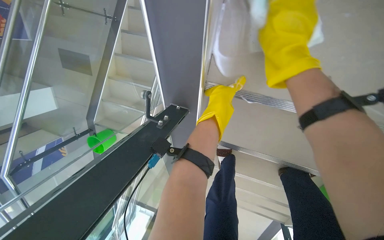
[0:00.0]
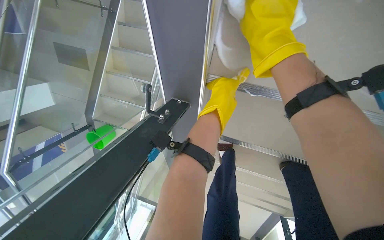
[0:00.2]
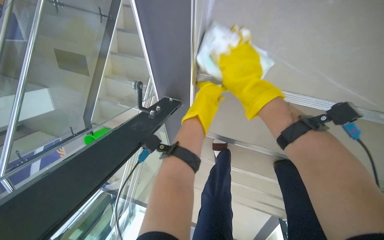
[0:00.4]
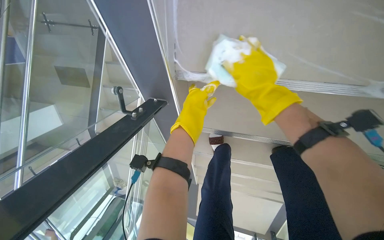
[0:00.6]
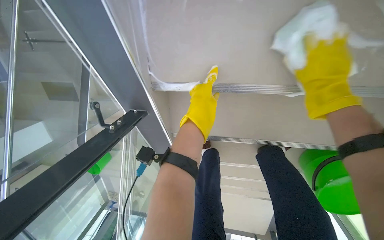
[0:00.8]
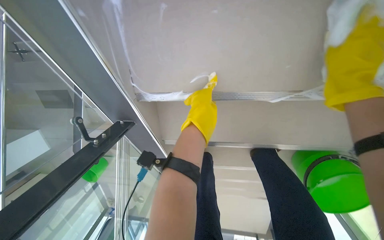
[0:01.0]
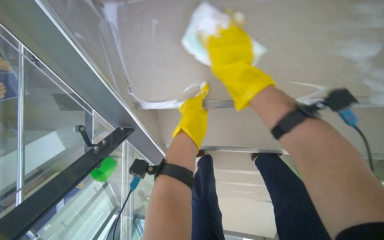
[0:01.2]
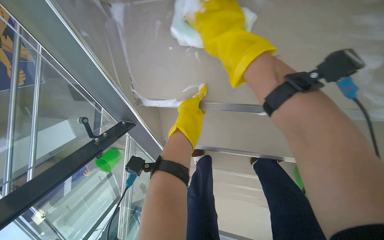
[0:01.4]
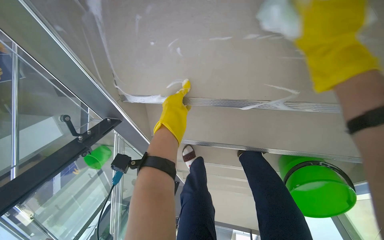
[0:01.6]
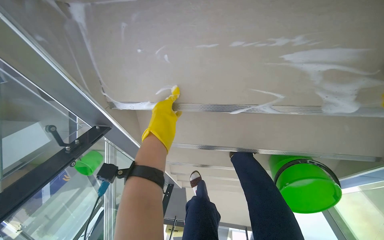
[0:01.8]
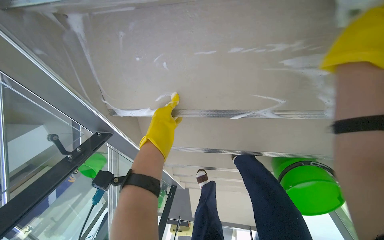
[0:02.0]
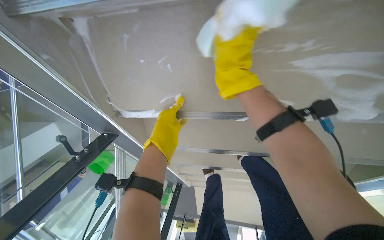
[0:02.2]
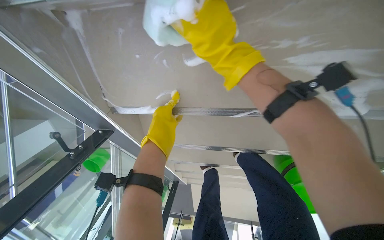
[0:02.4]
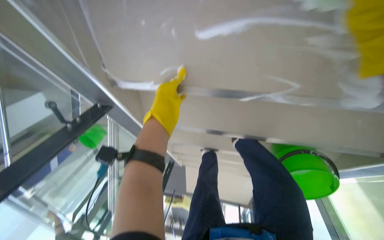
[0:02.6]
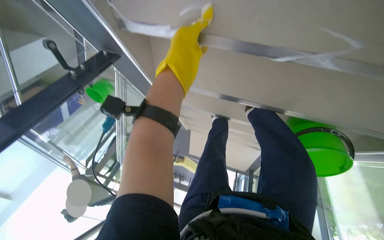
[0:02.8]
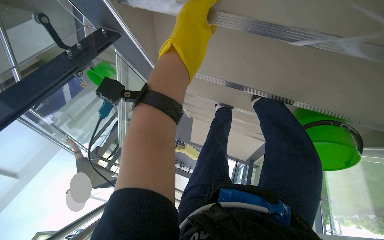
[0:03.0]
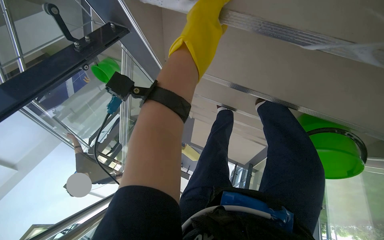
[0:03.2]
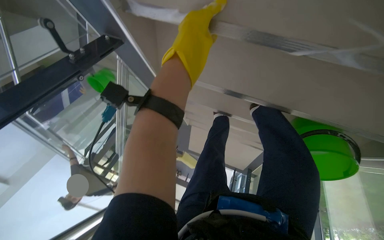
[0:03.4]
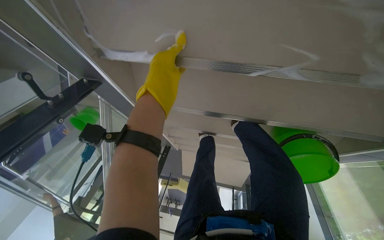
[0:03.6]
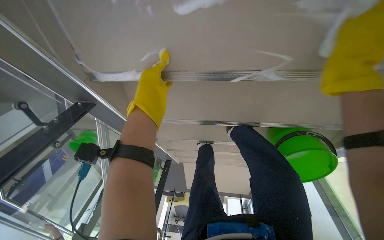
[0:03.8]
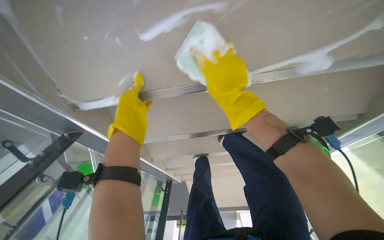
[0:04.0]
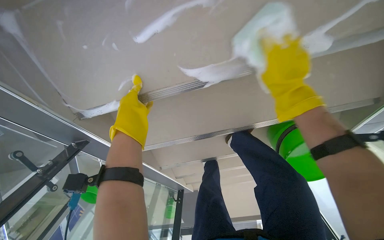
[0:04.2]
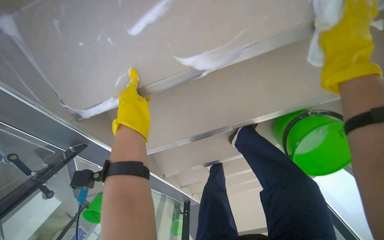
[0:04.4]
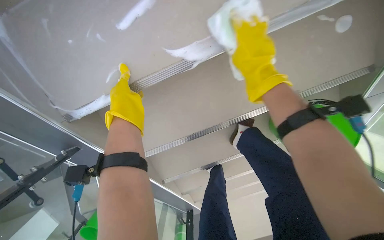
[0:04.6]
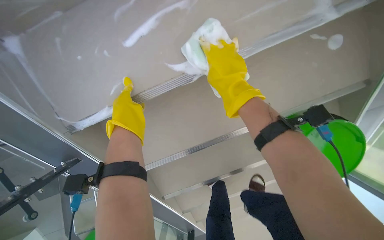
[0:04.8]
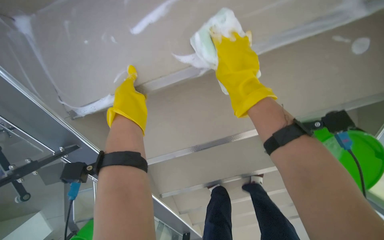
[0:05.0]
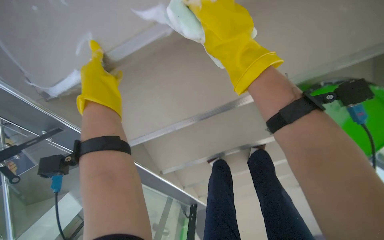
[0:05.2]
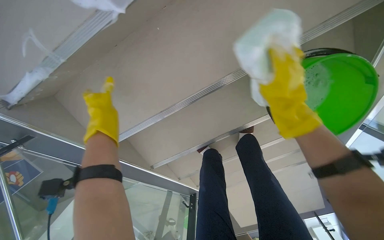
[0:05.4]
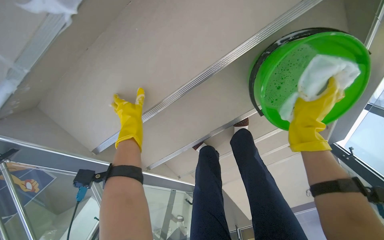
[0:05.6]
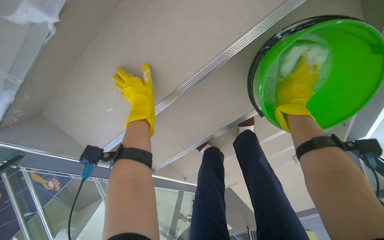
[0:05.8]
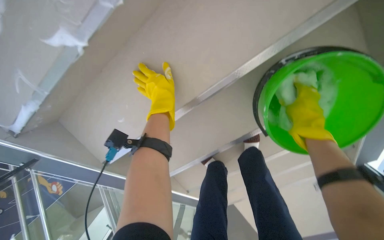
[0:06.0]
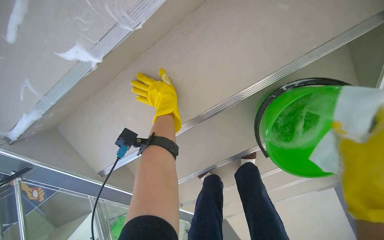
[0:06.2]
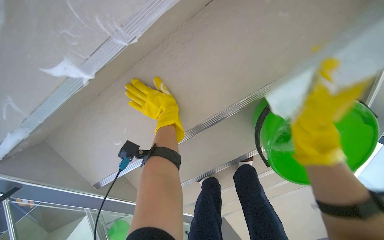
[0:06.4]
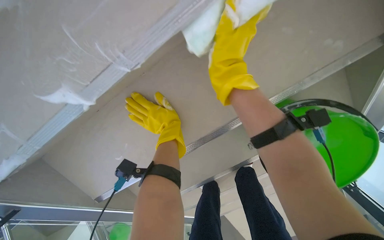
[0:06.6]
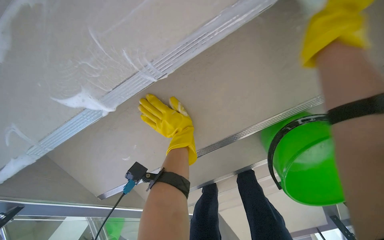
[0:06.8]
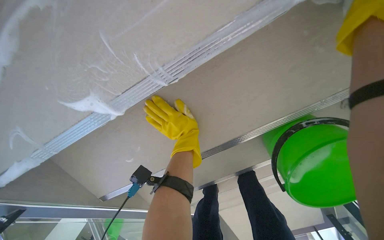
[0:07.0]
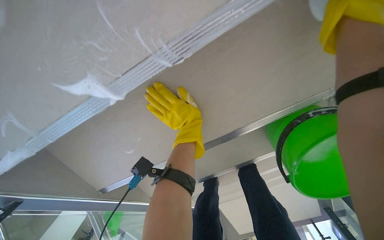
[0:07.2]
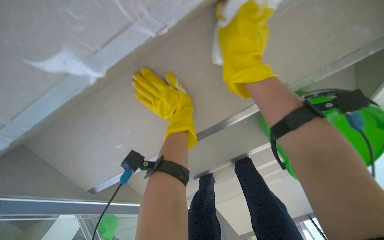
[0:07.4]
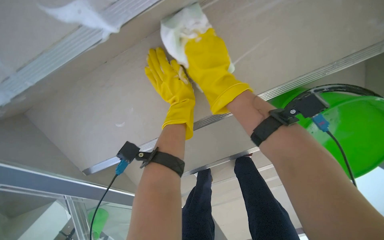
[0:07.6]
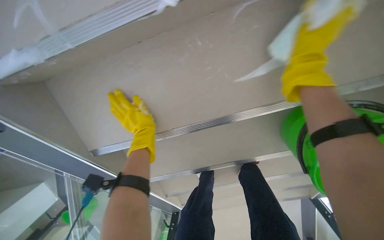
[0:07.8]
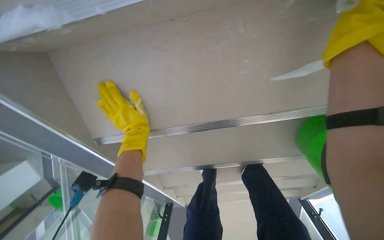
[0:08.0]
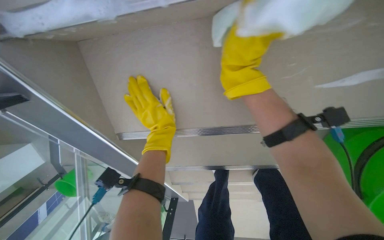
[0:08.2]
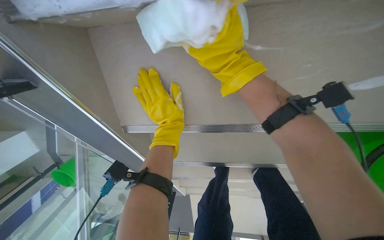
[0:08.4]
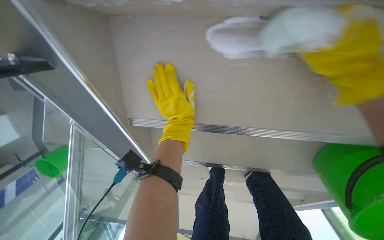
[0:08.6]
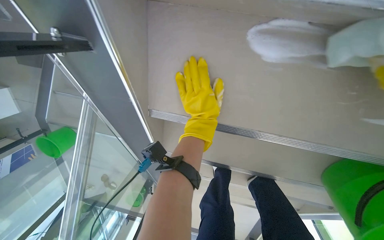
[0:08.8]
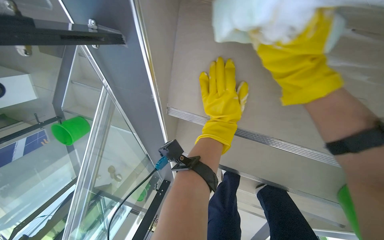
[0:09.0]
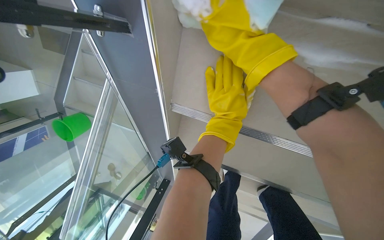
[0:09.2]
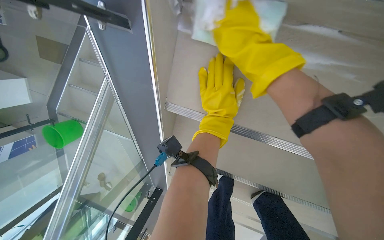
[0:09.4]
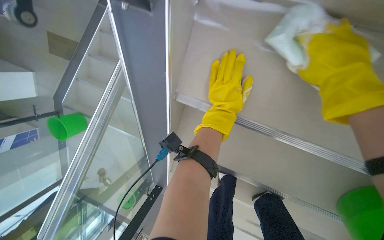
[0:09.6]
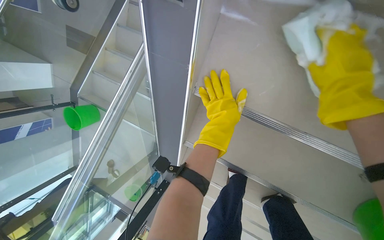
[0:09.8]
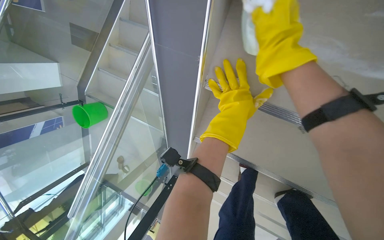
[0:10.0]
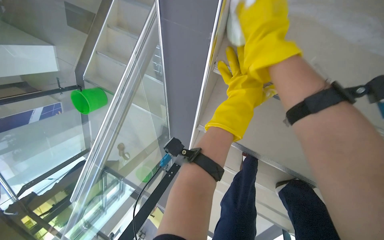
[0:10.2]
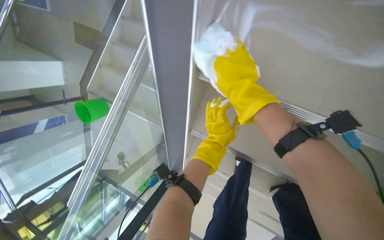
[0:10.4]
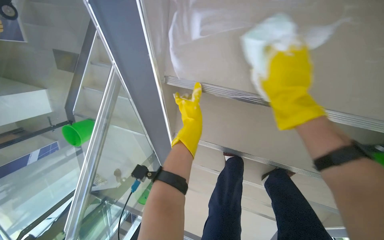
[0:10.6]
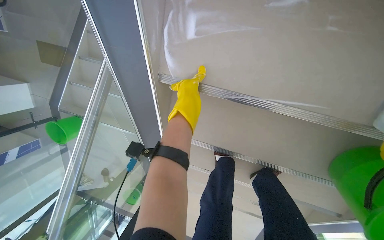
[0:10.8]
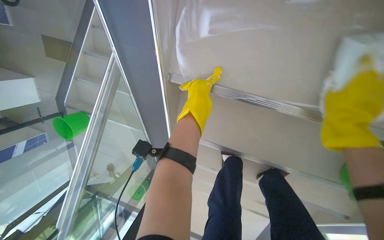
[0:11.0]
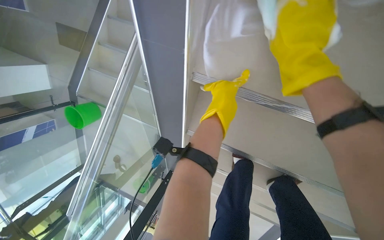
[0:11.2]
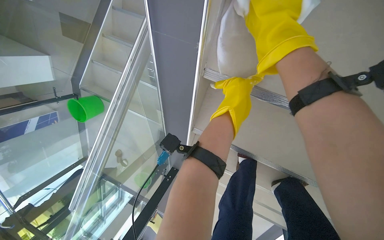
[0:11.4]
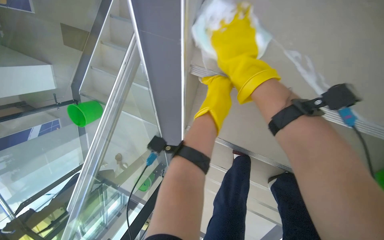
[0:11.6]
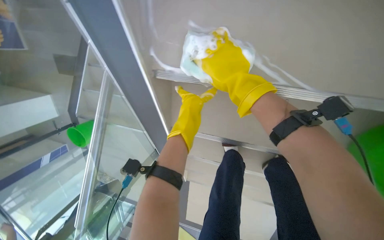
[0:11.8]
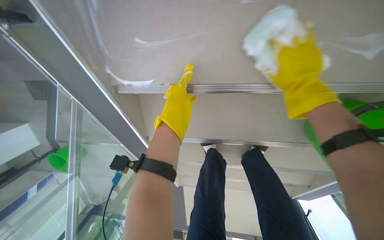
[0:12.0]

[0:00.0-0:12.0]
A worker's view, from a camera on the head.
Job: wiping surfaces.
The whole recording: Cleaning underside of stairs. The worker cleans the underside of the stairs with a sponge and soapy water.
0:00.0 to 0:01.6: The right hand moves left and right over roughly 20 cm, changing direction 2 times.
0:01.6 to 0:03.0: The view tips downward by about 25 degrees.
0:03.0 to 0:04.4: The camera pitches upward, by approximately 30 degrees. The scene turns roughly 30 degrees counterclockwise in the picture.
0:04.4 to 0:06.0: The left hand shifts about 35 cm farther from the camera and to the right; the right hand heads farther from the camera and down the picture, covering some 40 cm, and reaches some 15 cm to the left, then returns.
0:07.6 to 0:09.0: The camera pitches downward, by some 15 degrees. Everything in view rotates some 30 degrees clockwise. The right hand swings left and right, approximately 30 cm each way, with 2 reversals.
0:09.0 to 0:10.4: The right hand swings left and right, about 25 cm each way, with 2 reversals, while the left hand is displaced down the picture and farther from the camera by some 20 cm.
0:10.4 to 0:12.0: The left hand moves nearer to the camera, about 20 cm.

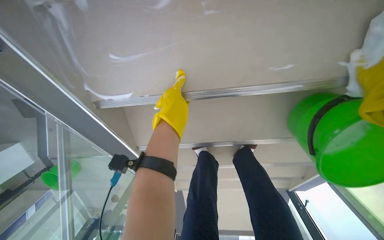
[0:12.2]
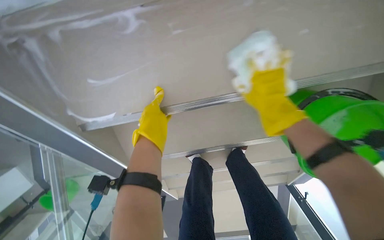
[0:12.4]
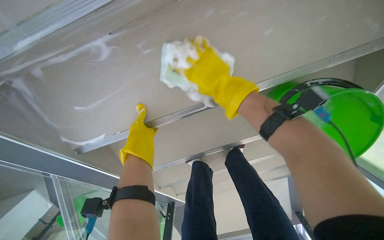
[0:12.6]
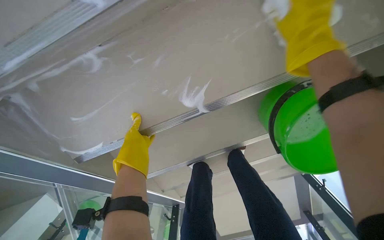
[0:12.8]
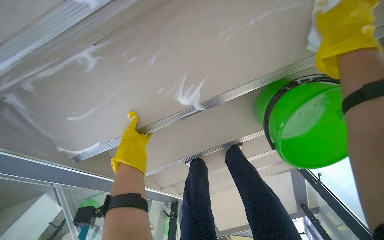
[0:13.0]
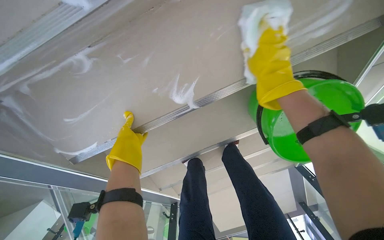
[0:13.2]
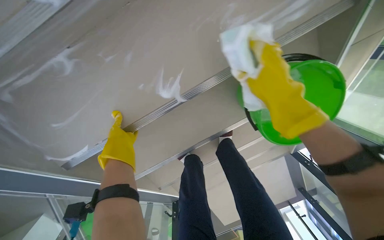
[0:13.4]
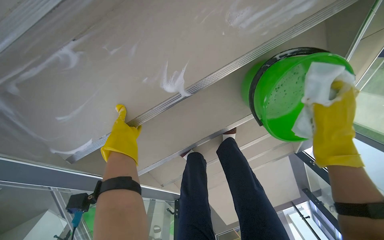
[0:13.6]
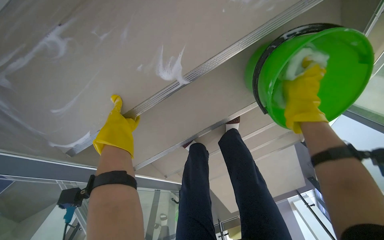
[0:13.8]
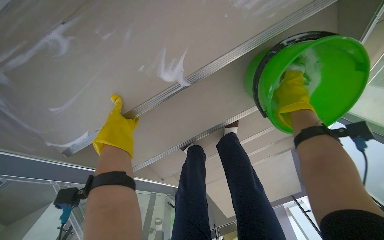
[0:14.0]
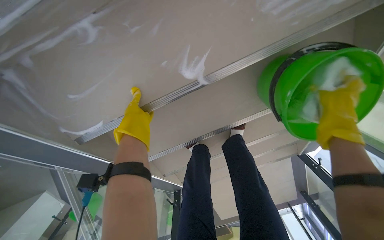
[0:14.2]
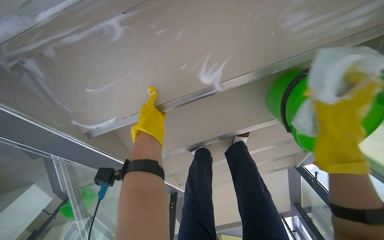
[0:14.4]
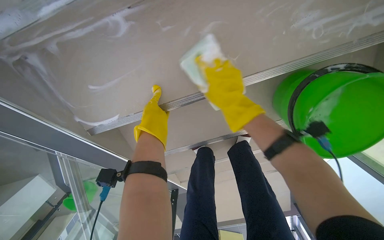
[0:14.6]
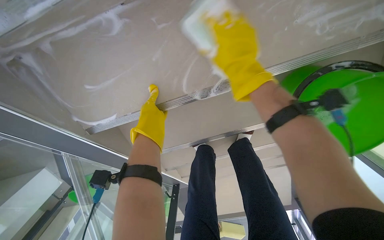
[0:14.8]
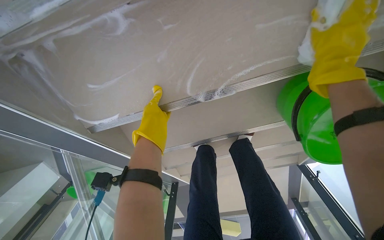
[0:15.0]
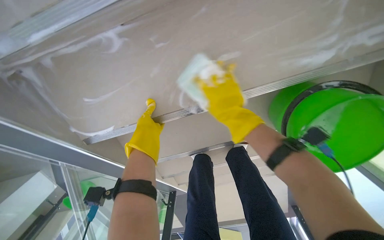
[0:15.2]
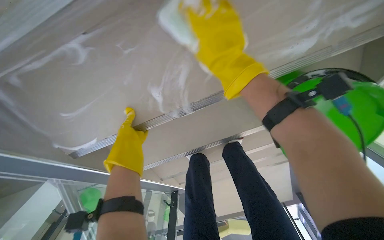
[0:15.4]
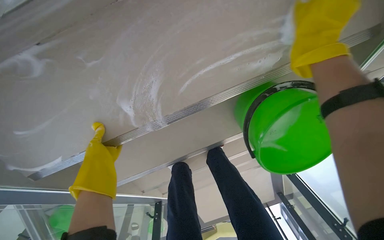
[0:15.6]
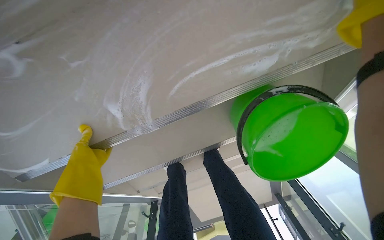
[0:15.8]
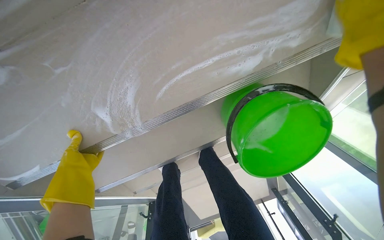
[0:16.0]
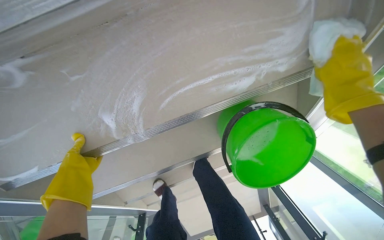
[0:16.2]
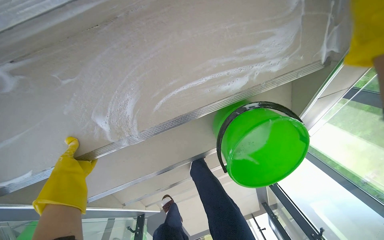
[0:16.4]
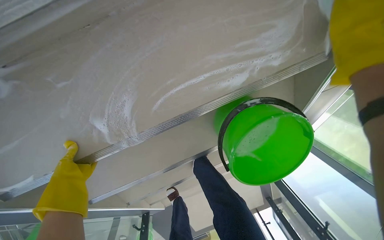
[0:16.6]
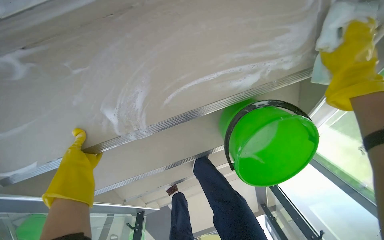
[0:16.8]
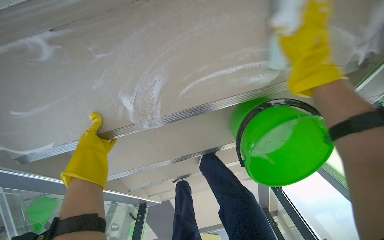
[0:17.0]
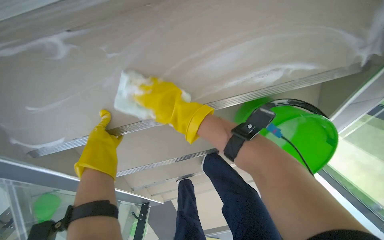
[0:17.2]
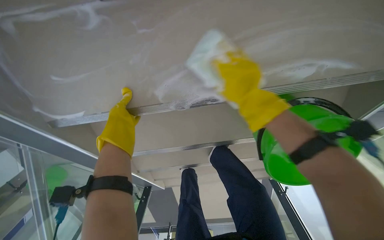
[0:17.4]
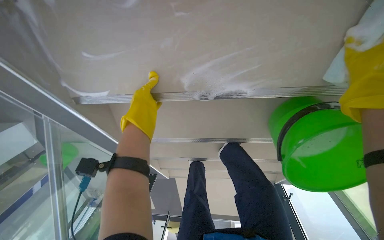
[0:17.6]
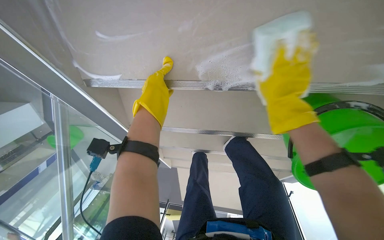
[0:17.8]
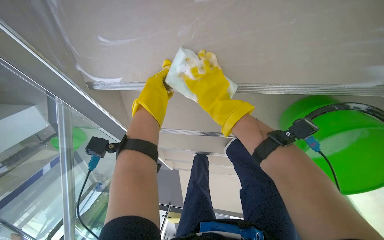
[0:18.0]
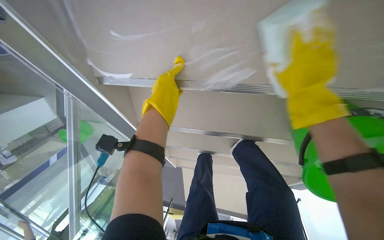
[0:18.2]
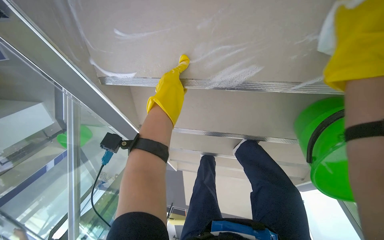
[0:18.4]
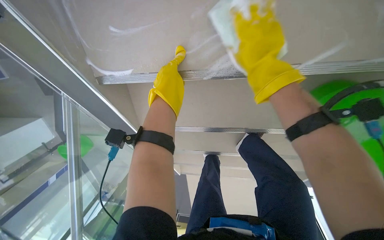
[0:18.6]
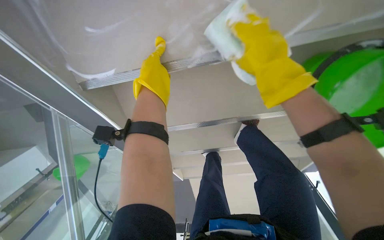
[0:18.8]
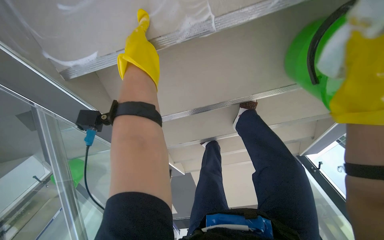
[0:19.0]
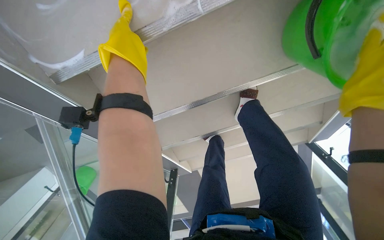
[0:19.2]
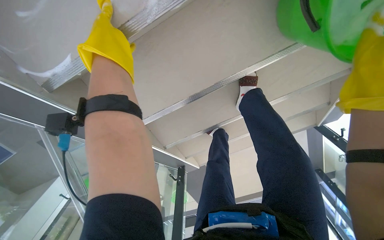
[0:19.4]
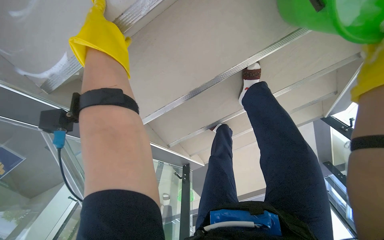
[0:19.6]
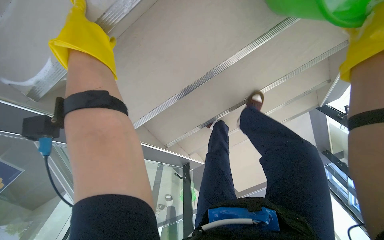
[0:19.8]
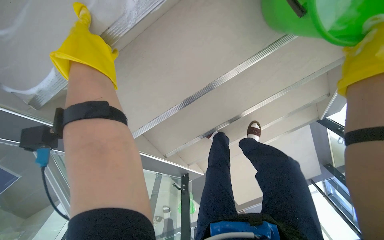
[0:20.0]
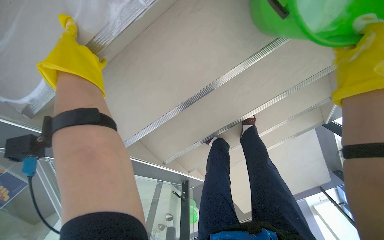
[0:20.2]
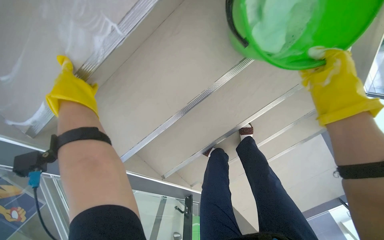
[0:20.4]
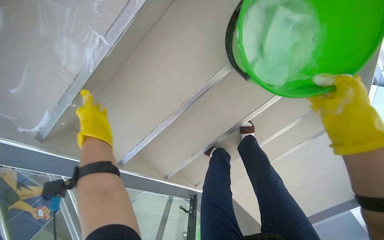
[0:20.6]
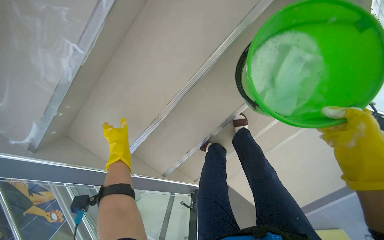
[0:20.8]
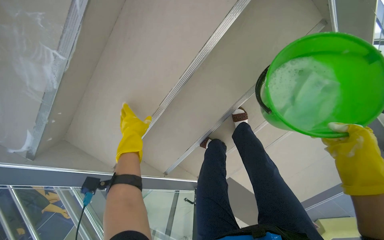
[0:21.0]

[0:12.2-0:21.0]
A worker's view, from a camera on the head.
Job: wiping surfaces.
The whole recording: Cleaning underside of stairs. The worker cleans the underside of the stairs with a sponge and soapy water.
0:12.2 to 0:13.6: The right hand moves left and right over approximately 30 cm, changing direction 3 times.
0:15.2 to 0:16.6: The left hand travels farther from the camera by about 10 cm.
0:16.6 to 0:18.0: The scene turns about 25 degrees clockwise in the picture.
0:18.0 to 0:19.6: Everything in view rotates roughly 30 degrees counterclockwise.
0:19.6 to 0:21.0: The left hand heads farther from the camera, covering roughly 10 cm.
